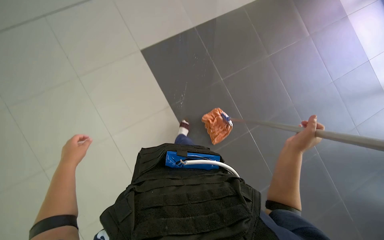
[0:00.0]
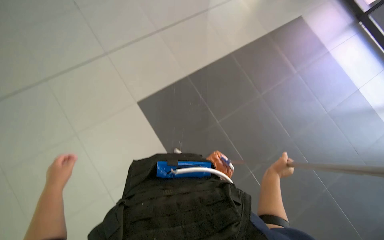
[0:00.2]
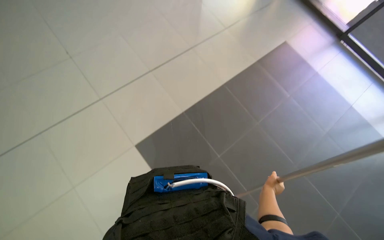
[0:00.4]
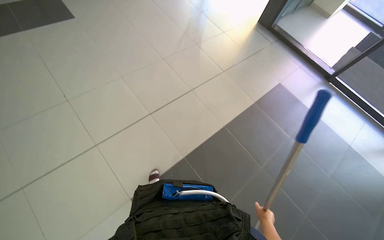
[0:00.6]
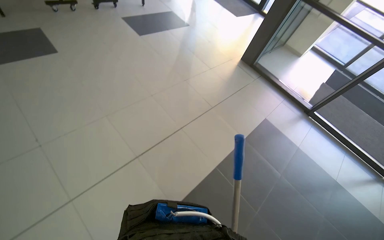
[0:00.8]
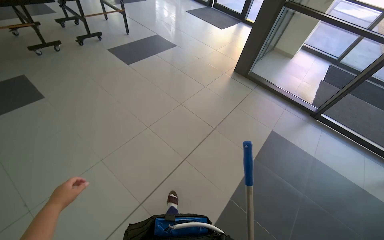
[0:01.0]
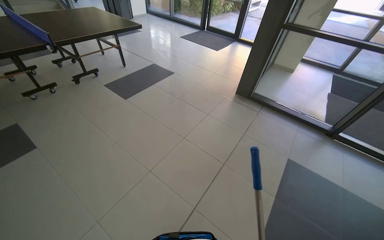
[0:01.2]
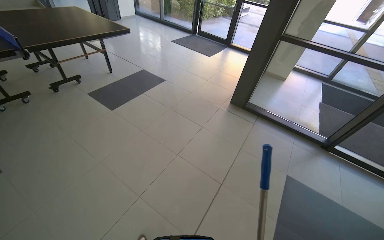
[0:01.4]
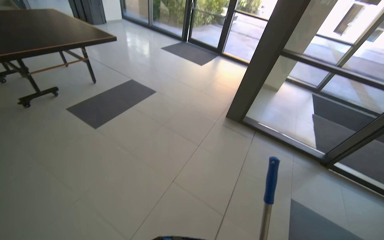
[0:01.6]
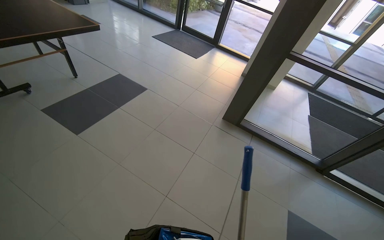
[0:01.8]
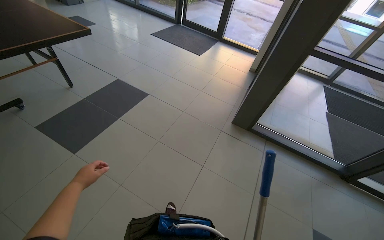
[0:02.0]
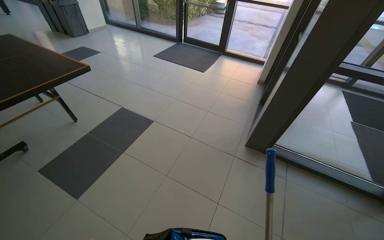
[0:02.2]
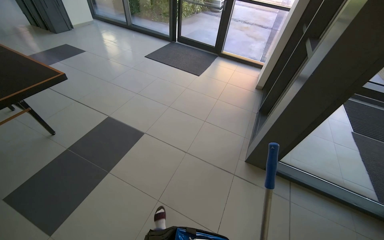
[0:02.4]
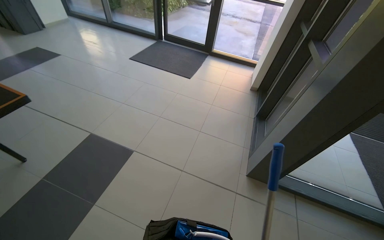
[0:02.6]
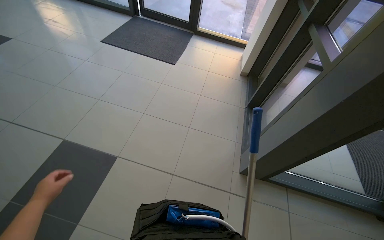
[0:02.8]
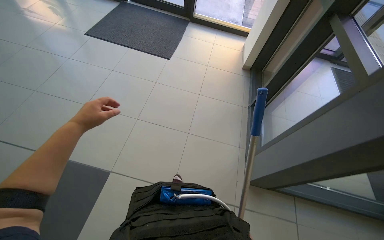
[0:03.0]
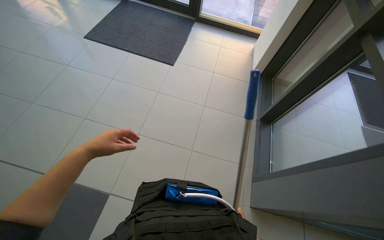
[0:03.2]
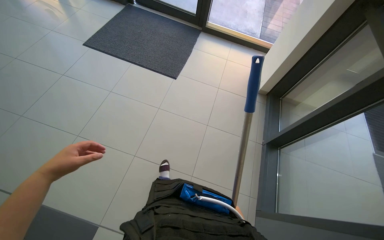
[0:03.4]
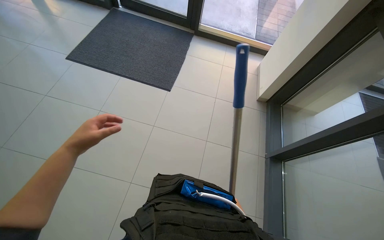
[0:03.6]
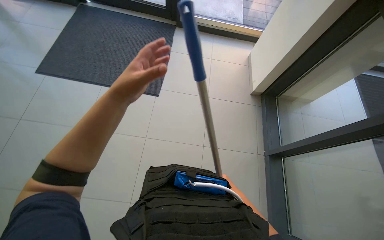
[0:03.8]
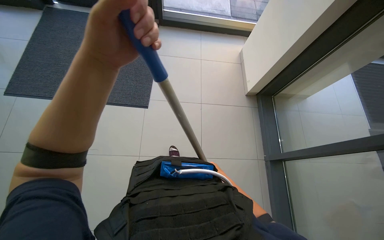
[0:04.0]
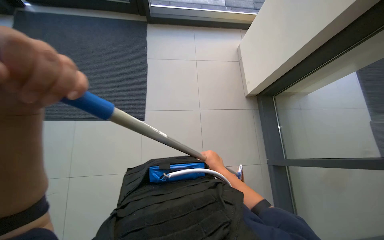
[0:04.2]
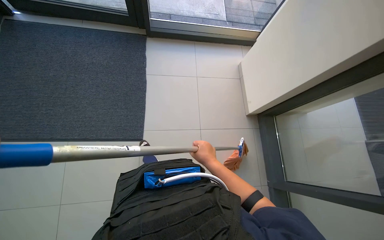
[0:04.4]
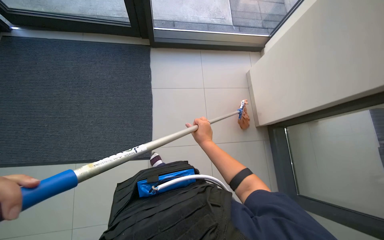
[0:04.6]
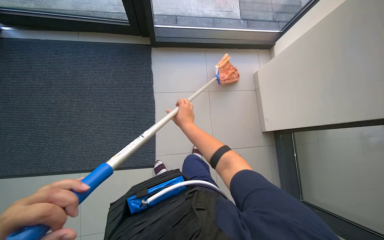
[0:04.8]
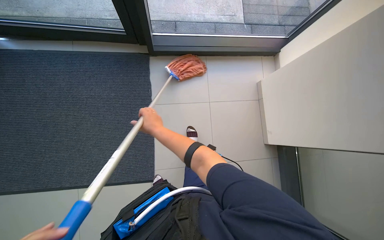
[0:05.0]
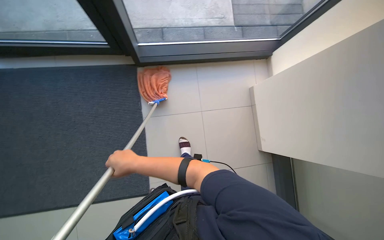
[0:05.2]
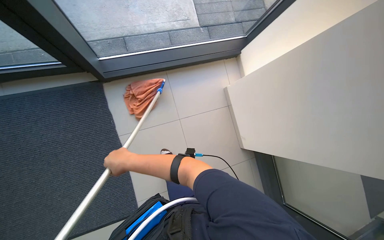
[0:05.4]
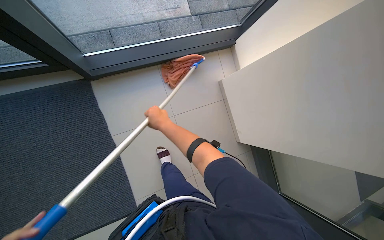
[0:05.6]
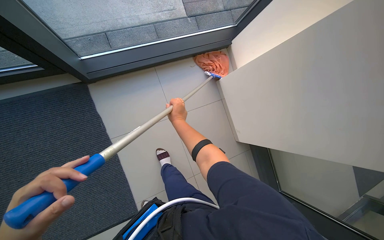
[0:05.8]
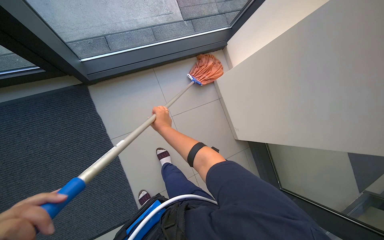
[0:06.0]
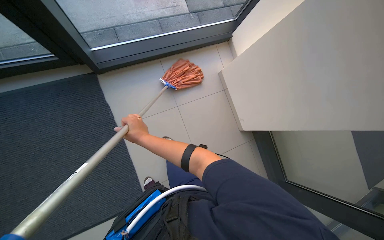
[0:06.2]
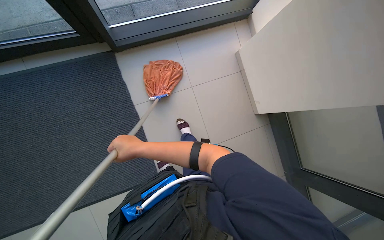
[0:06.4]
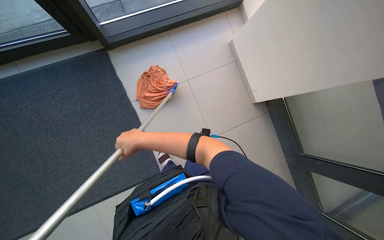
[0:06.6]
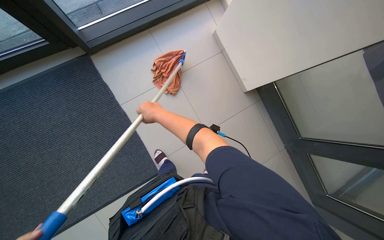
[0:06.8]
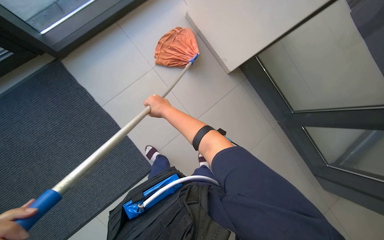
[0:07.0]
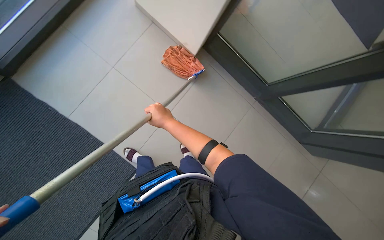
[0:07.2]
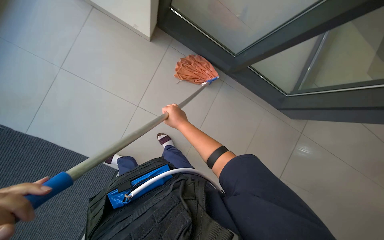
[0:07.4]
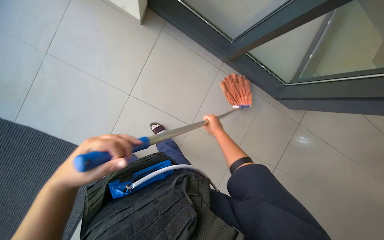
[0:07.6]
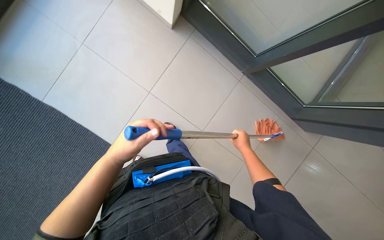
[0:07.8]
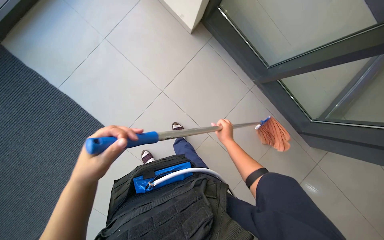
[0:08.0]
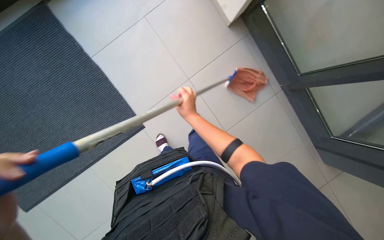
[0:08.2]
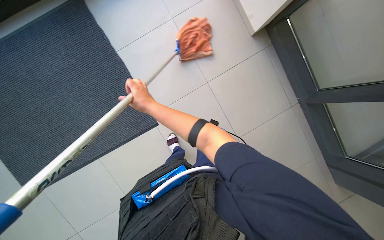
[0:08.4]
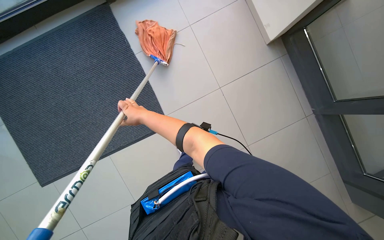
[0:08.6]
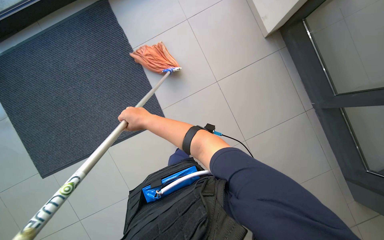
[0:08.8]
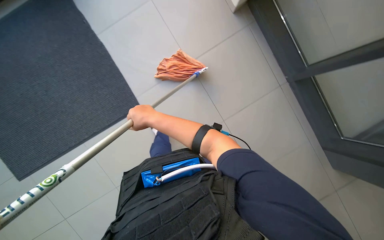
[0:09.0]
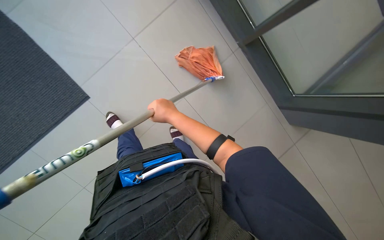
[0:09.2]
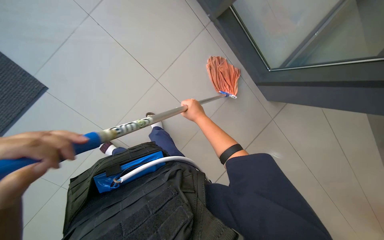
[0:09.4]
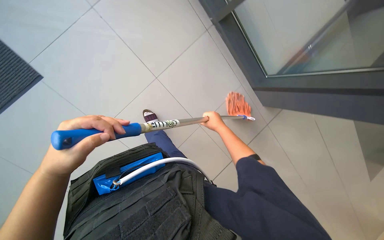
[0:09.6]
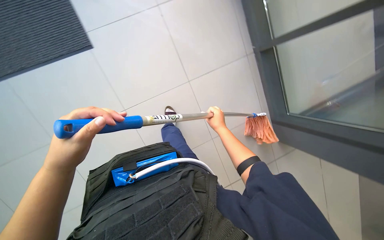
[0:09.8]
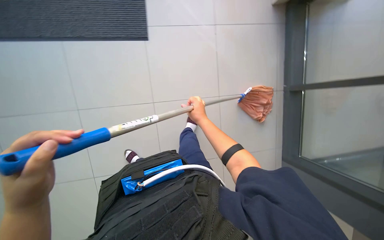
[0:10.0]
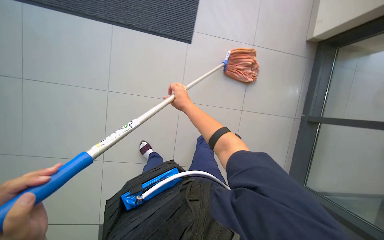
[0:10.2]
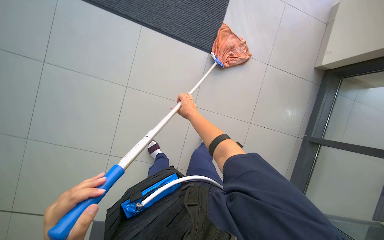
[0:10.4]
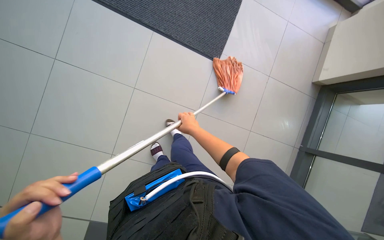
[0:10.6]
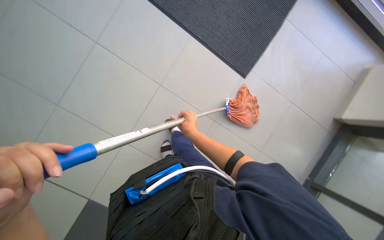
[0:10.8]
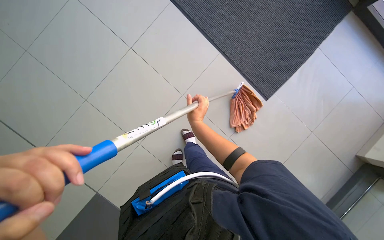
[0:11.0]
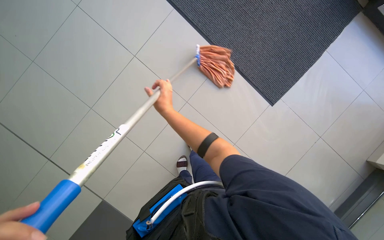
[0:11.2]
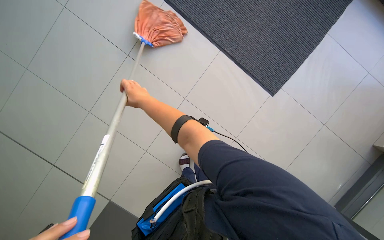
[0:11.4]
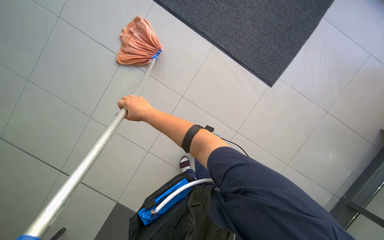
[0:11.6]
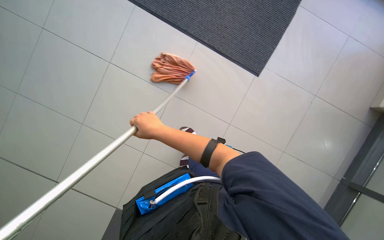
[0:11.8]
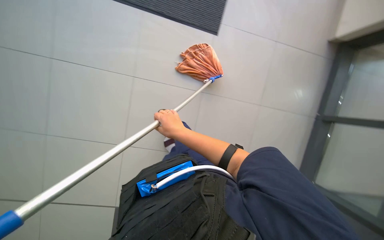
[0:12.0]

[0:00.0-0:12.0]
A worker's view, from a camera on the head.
Job: mopping floor.
The whole recording: Mopping floor. The worker mops the tiled floor with a mop, periodically wringing it in the cleaning cart.
1.6 to 3.0 s: The camera is carried approximately 2 m. The view tips downward by approximately 15 degrees.
3.0 to 4.4 s: The wearer moves some 80 cm.
4.4 to 6.0 s: The camera travels roughly 50 cm. The view tips downward by roughly 15 degrees.
6.0 to 7.6 s: The wearer moves about 40 cm. The view tilts approximately 15 degrees downward.
7.6 to 9.0 s: The wearer looks roughly 45 degrees further to the left.
9.0 to 10.4 s: The right hand is displaced to the right by about 40 cm.

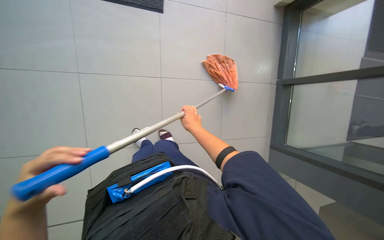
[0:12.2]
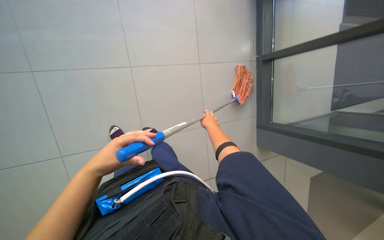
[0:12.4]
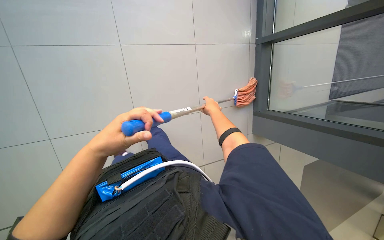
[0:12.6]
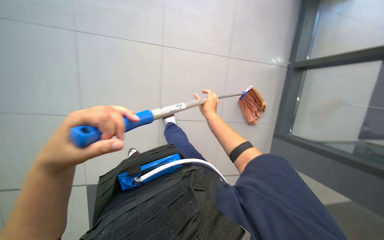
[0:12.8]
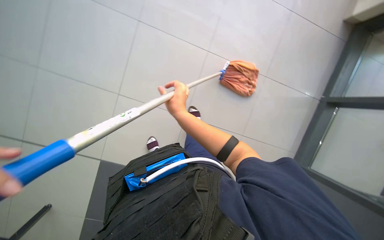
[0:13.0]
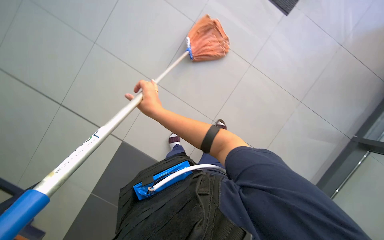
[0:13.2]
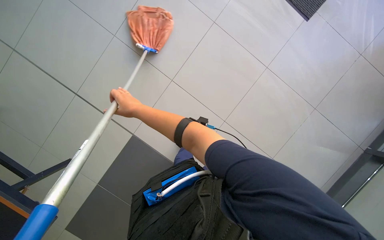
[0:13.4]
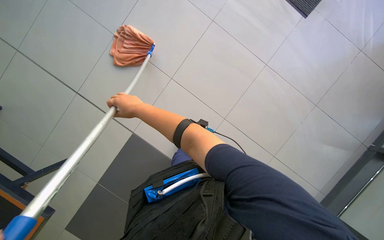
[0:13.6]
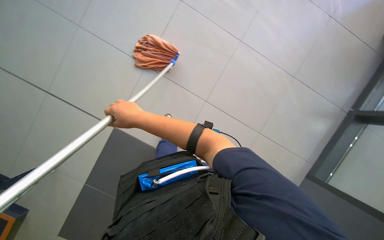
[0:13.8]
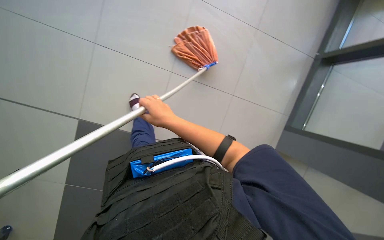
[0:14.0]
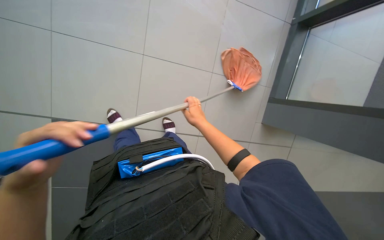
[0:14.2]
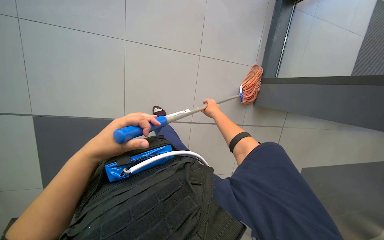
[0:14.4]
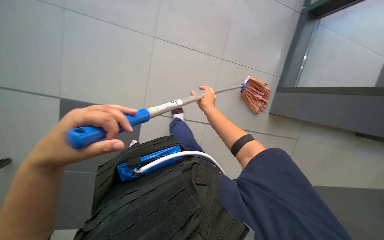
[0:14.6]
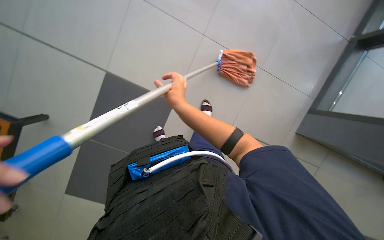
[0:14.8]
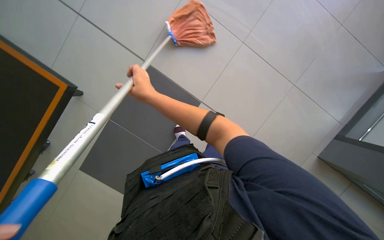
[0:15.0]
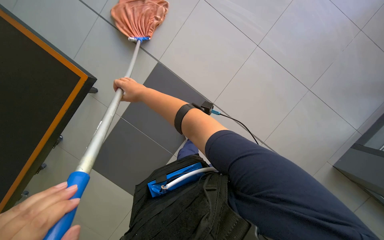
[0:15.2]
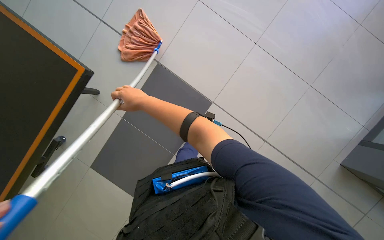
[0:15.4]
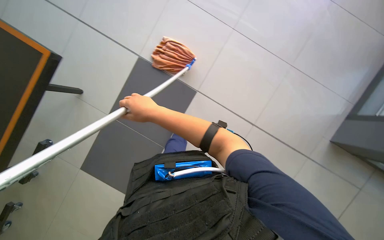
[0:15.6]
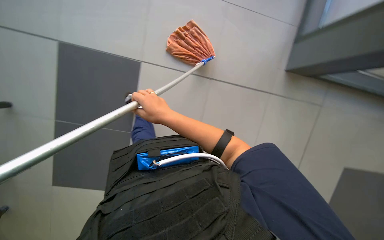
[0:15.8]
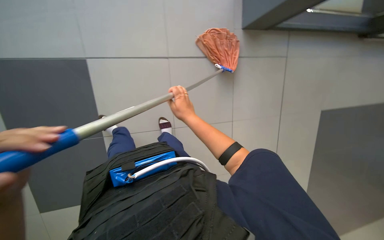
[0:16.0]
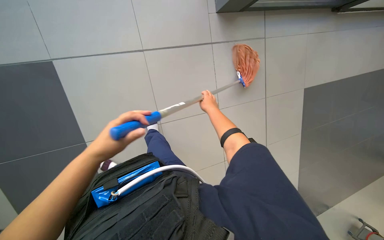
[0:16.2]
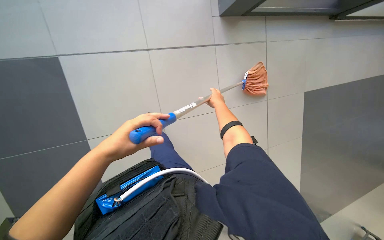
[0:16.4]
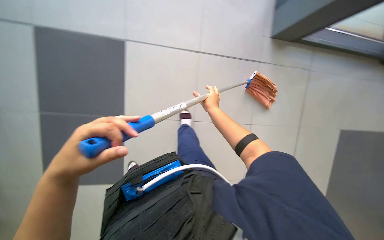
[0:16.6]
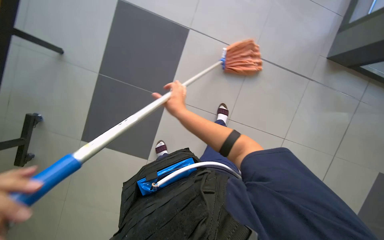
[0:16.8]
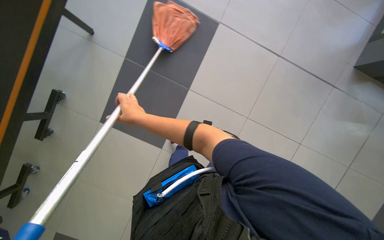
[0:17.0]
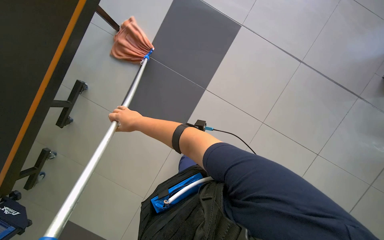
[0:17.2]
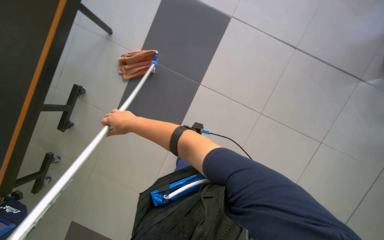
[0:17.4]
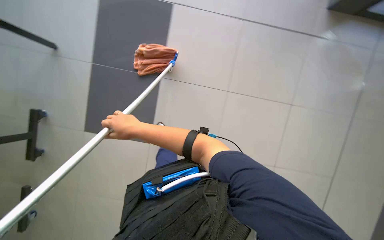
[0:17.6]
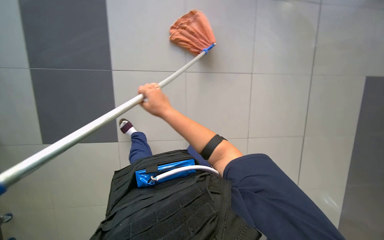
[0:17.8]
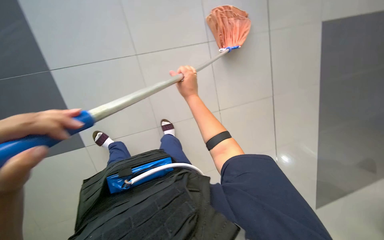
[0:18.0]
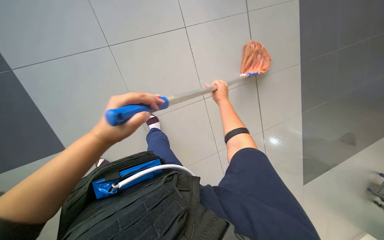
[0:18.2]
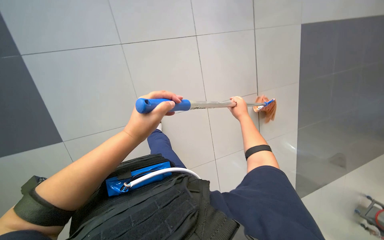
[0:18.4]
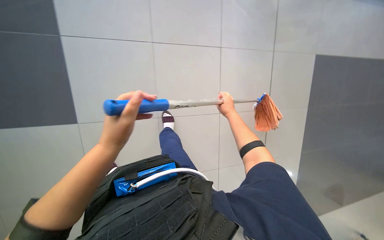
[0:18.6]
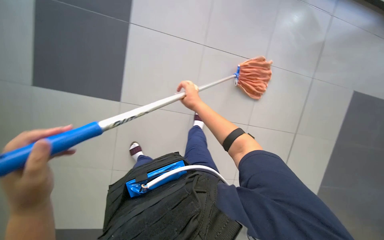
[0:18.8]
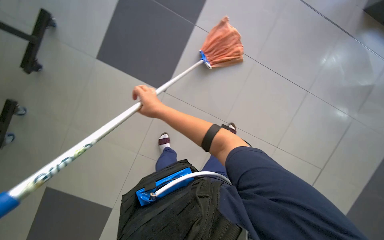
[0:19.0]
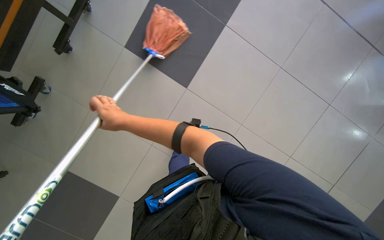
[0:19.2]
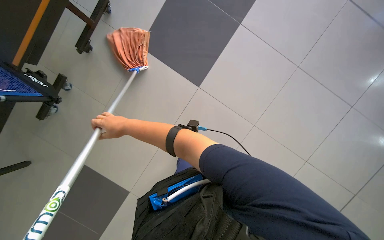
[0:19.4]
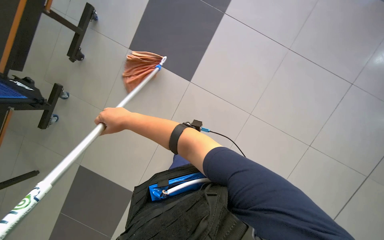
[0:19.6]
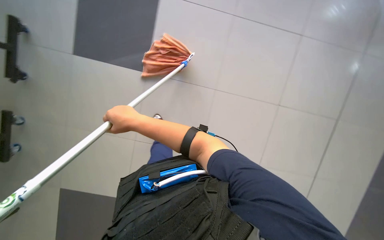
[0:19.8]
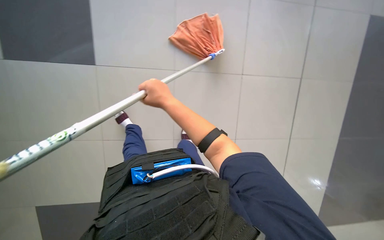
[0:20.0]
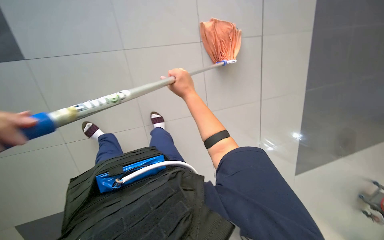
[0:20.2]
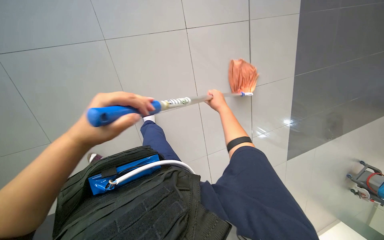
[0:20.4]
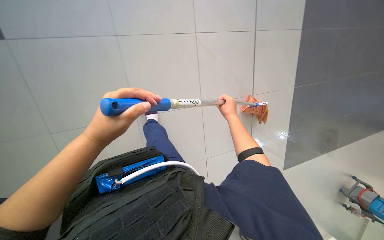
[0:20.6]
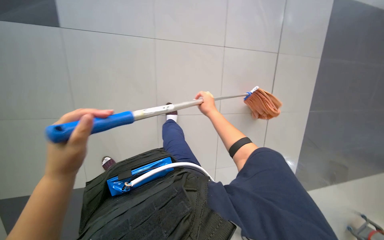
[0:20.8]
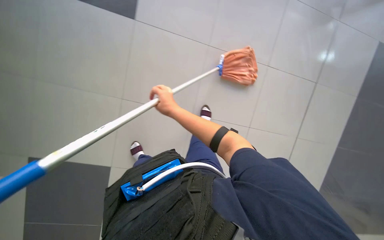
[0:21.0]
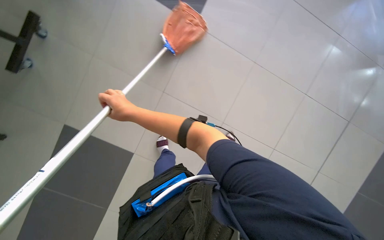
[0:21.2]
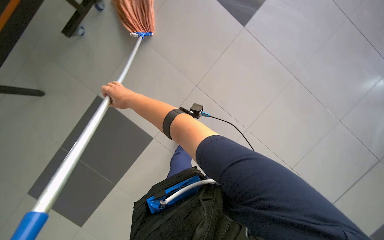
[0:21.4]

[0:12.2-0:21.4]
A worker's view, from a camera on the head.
Job: mopping floor.
The whole recording: Mopping floor. The worker mops the tiled floor with a mop, periodically wringing it in the cleaning cart.
12.2 to 13.8 s: The right hand is displaced to the left and nearer to the camera by approximately 25 cm.
13.8 to 15.2 s: The right hand travels up the picture and farther from the camera by about 15 cm, and goes to the right and returns, roughly 30 cm each way.
16.8 to 18.4 s: The right hand moves to the right, roughly 30 cm.
19.8 to 21.4 s: The scene turns roughly 35 degrees clockwise in the picture.
